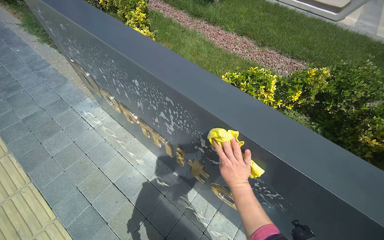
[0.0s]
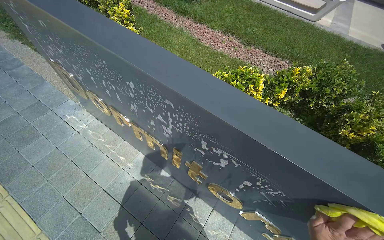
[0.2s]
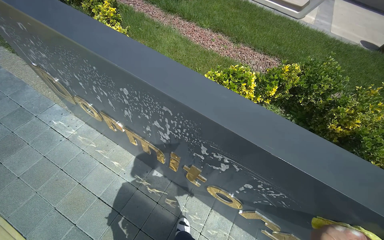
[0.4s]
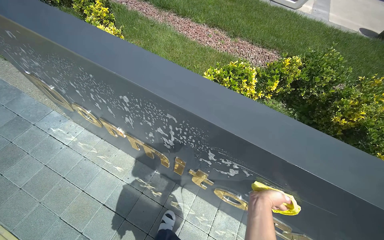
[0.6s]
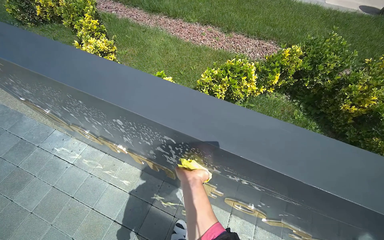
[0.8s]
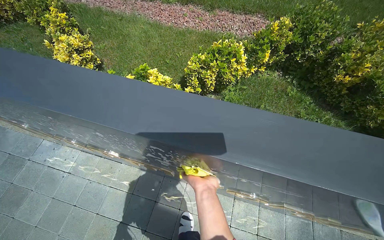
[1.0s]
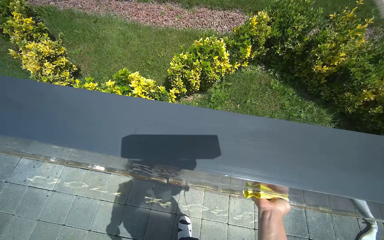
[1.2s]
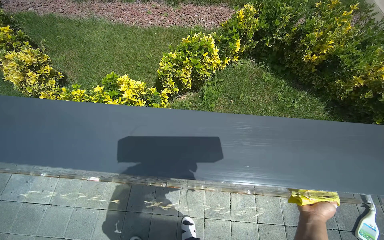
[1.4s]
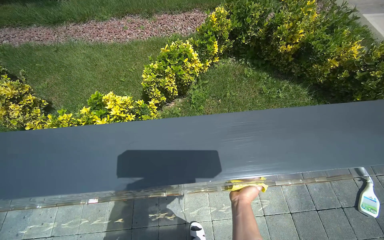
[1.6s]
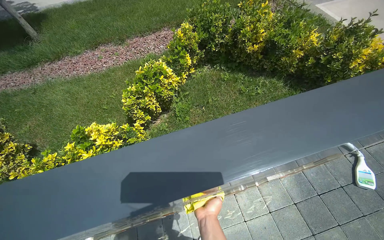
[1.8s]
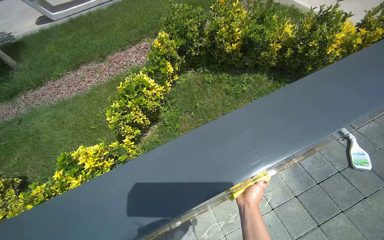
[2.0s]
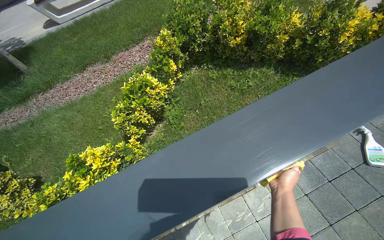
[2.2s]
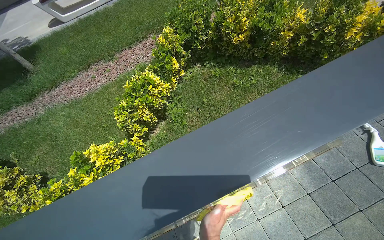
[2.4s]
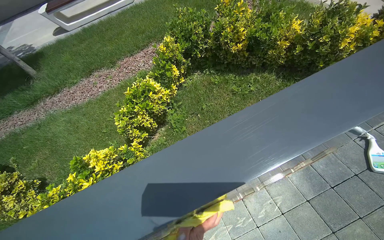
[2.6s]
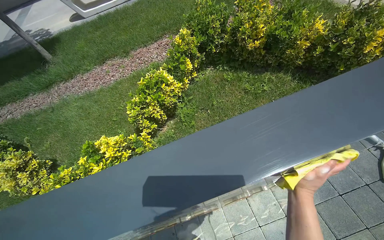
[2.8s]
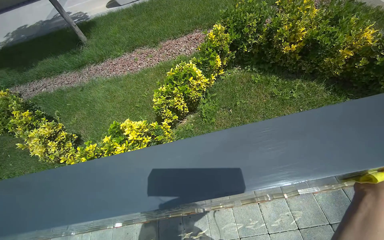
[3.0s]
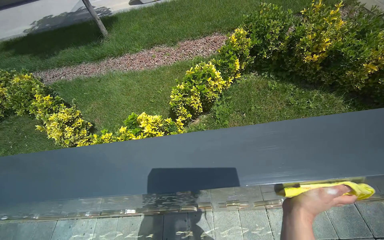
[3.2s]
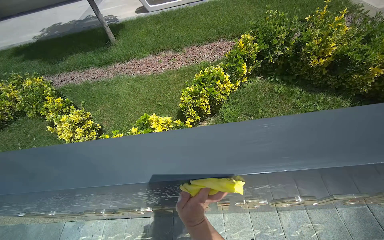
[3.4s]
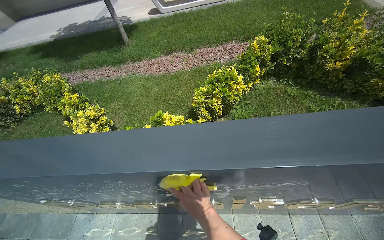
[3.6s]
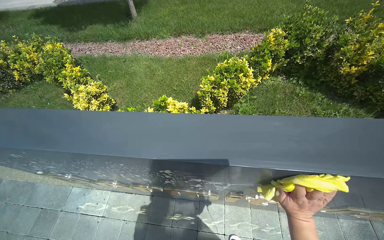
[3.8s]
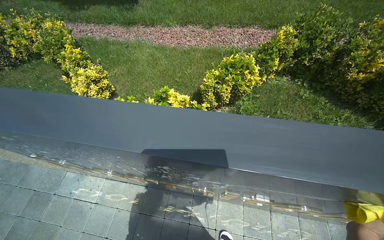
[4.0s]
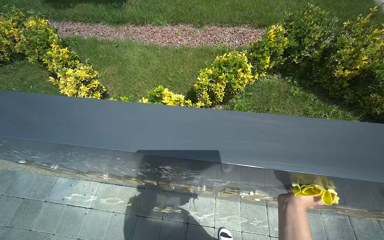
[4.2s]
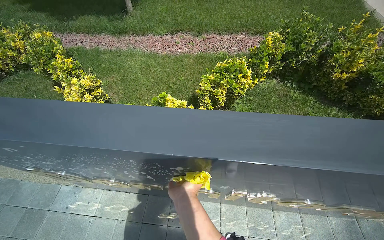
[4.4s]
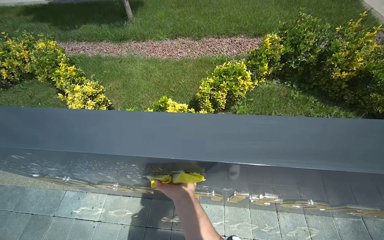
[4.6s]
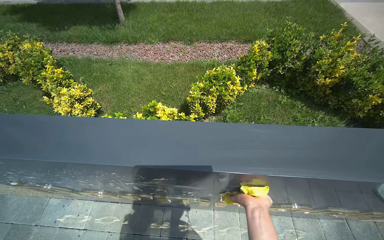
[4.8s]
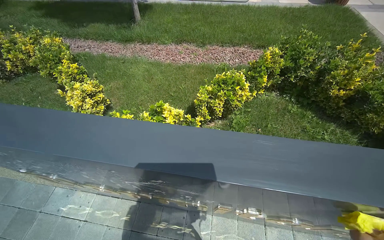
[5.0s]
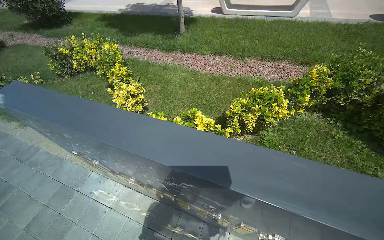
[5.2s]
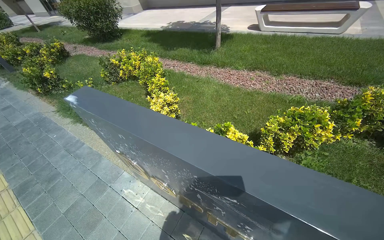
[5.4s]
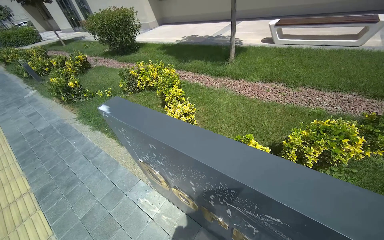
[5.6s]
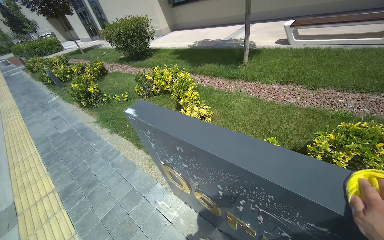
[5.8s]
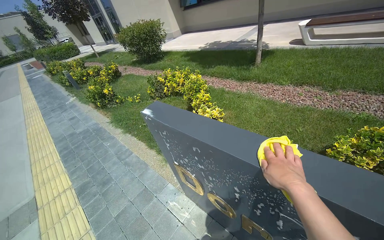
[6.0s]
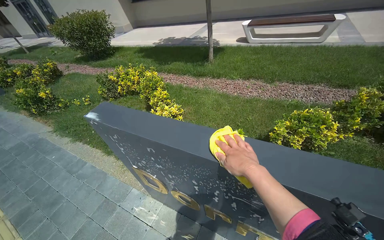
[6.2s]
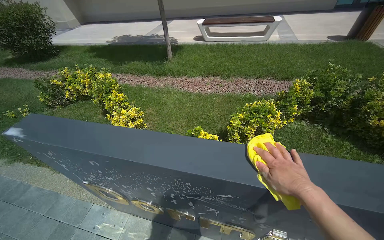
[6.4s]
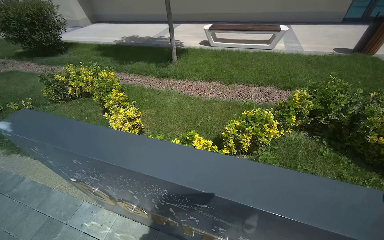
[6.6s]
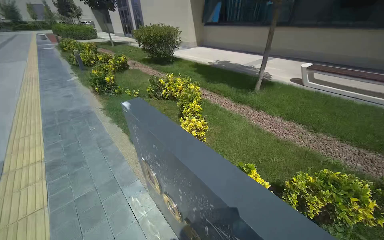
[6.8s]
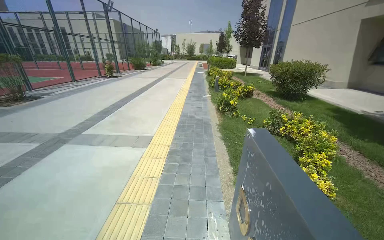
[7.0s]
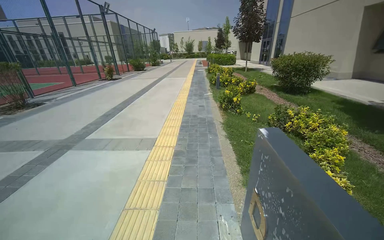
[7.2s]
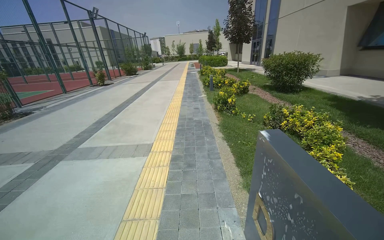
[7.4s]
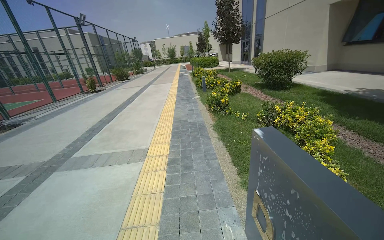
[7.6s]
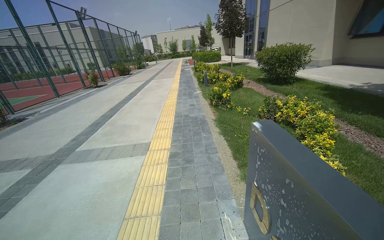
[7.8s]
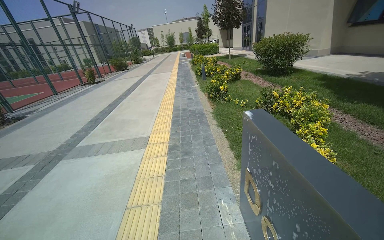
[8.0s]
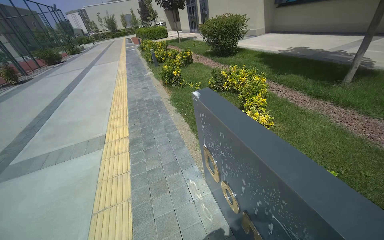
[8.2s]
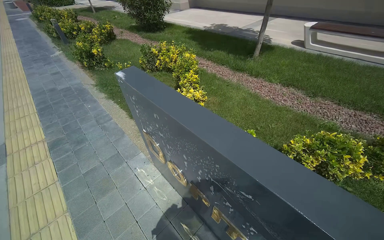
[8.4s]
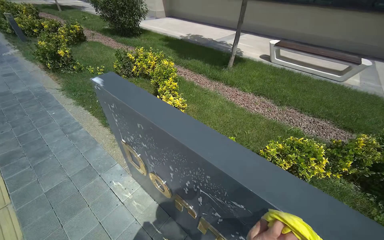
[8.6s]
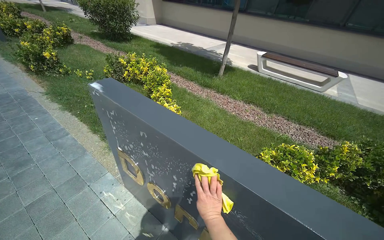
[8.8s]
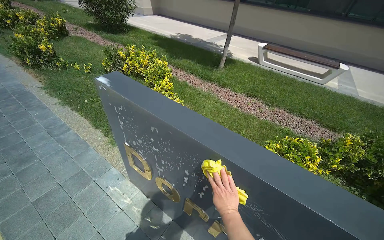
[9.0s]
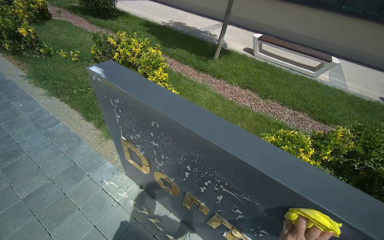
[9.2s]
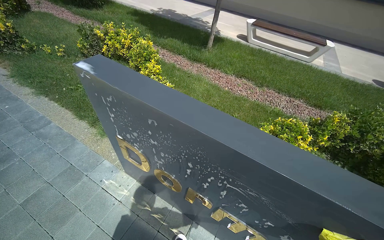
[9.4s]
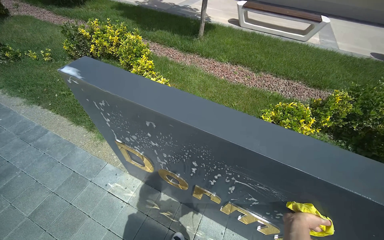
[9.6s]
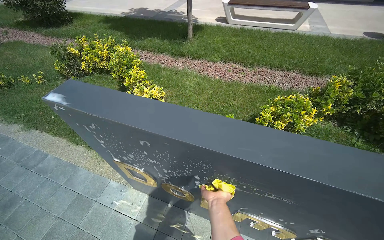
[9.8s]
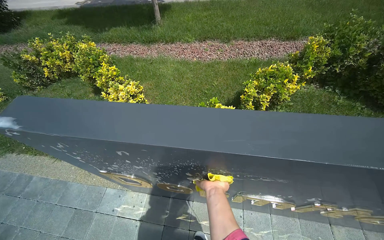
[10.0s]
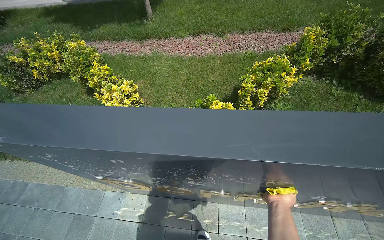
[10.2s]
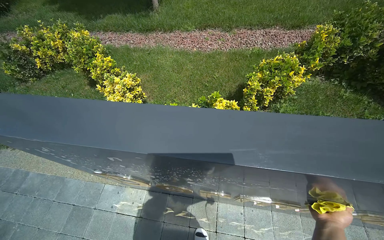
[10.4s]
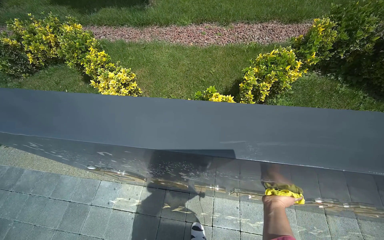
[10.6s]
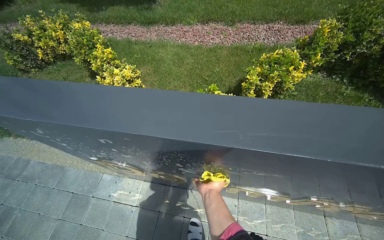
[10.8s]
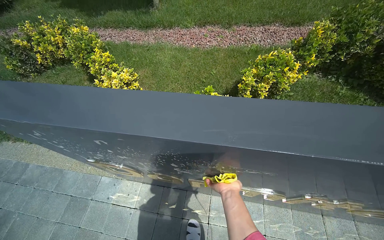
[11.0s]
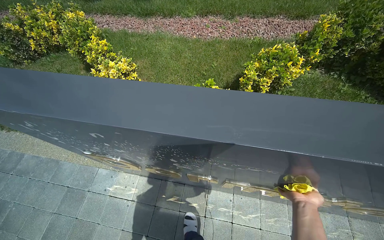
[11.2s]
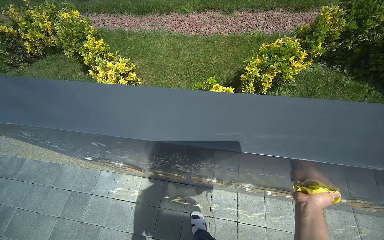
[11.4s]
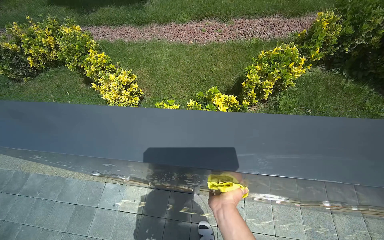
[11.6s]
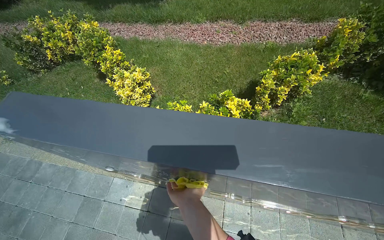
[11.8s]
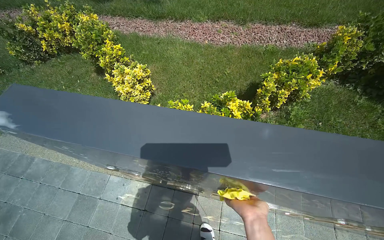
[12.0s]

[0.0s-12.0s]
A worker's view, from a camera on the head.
Job: wiping surfaces.
The whole recording: Cleaning dormitory sign. The worker cleans the golden letters and top surface of the dormitory sign with a cloth and spray.
0.0s to 1.6s: The head turns to the right by about 45 degrees.
1.6s to 3.0s: The right hand heads to the right, covering roughly 25 cm.
3.0s to 4.4s: The right hand swings left and right, about 40 cm each way, with 2 reversals.
4.4s to 6.0s: The head turns to the left by approximately 35 degrees. The wearer looks about 15 degrees further upward.
7.6s to 9.0s: The wearer looks some 55 degrees further to the right. The view tips downward by roughly 15 degrees.
9.0s to 10.4s: The view tips downward by roughly 15 degrees. The scene turns approximately 25 degrees counterclockwise in the picture.
10.4s to 12.0s: The right hand swings left and right, about 40 cm each way, with 3 reversals.

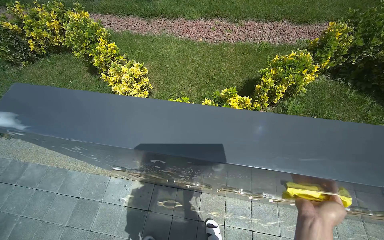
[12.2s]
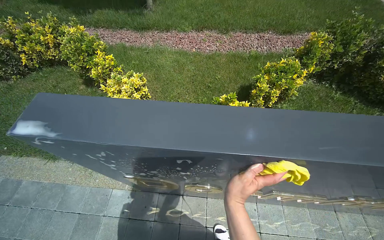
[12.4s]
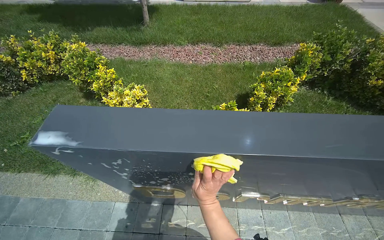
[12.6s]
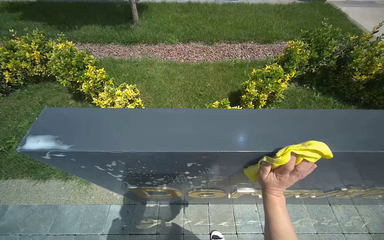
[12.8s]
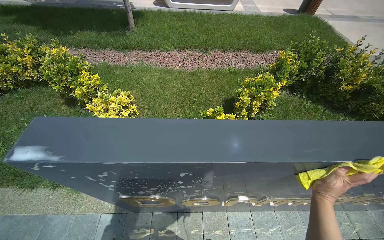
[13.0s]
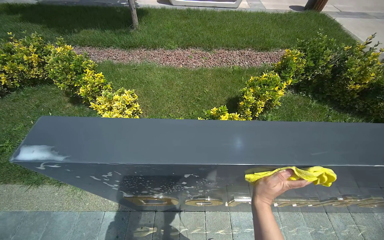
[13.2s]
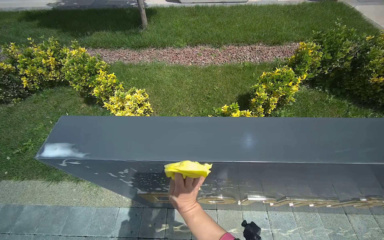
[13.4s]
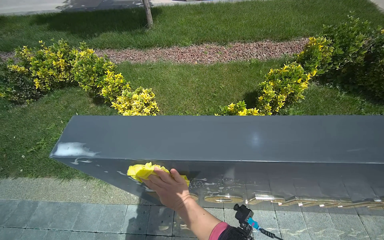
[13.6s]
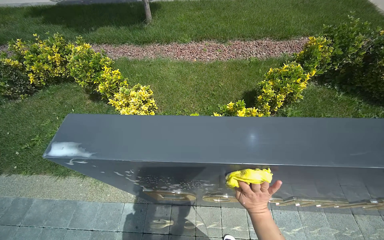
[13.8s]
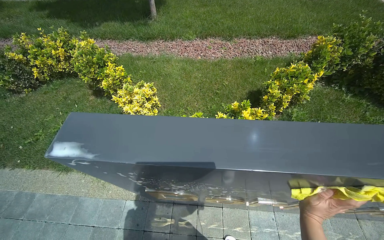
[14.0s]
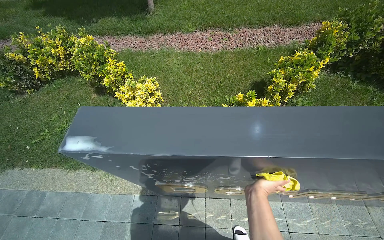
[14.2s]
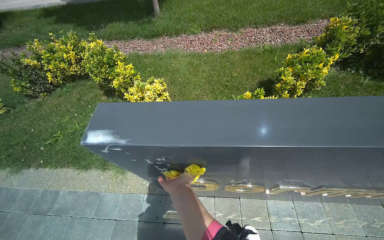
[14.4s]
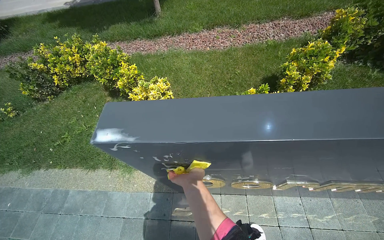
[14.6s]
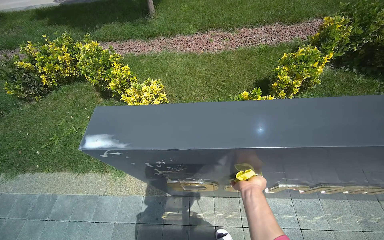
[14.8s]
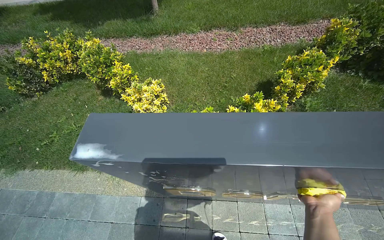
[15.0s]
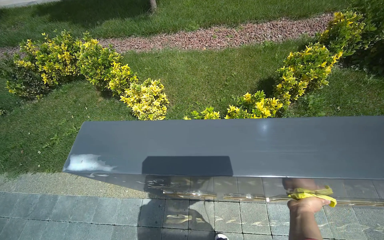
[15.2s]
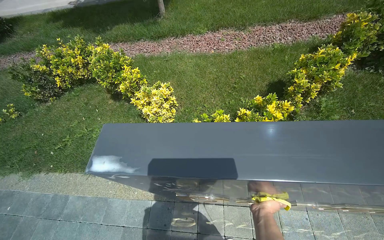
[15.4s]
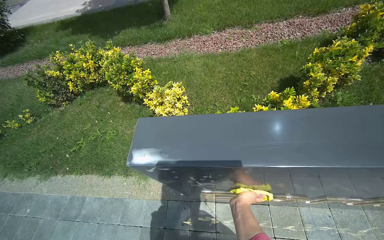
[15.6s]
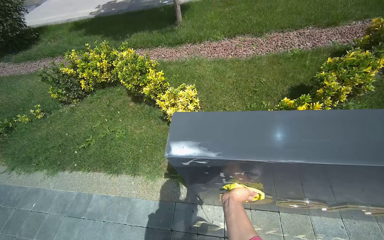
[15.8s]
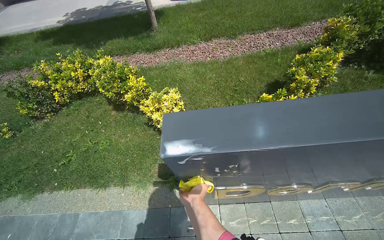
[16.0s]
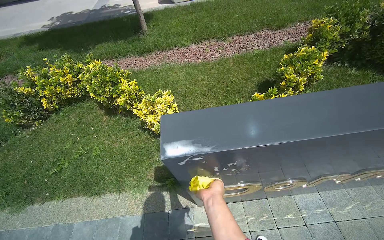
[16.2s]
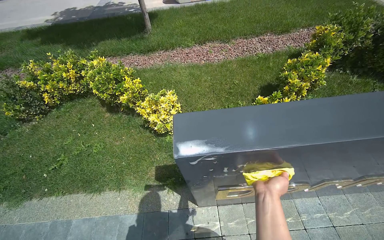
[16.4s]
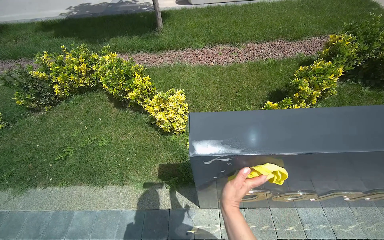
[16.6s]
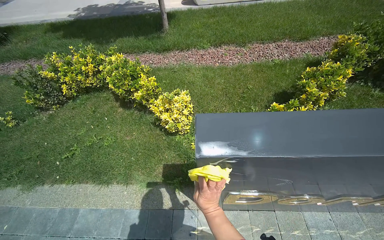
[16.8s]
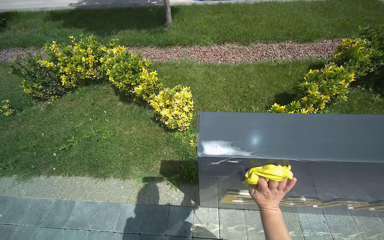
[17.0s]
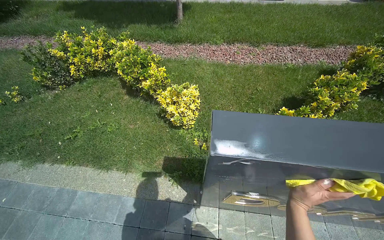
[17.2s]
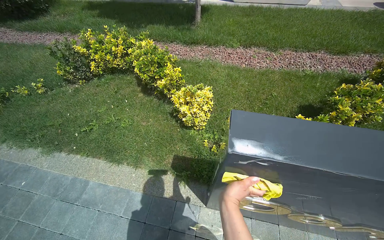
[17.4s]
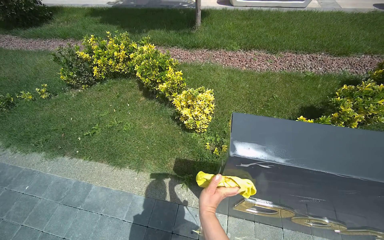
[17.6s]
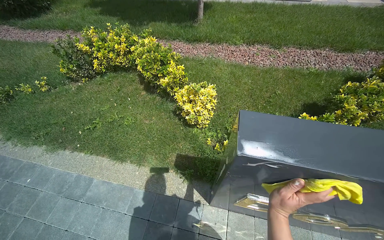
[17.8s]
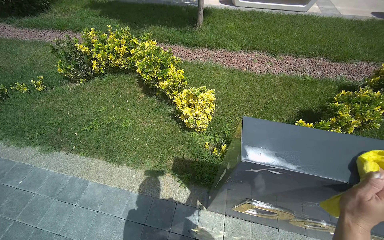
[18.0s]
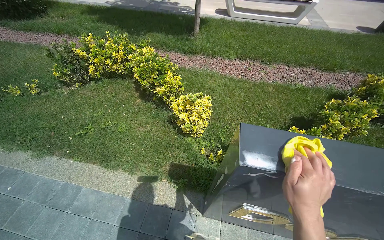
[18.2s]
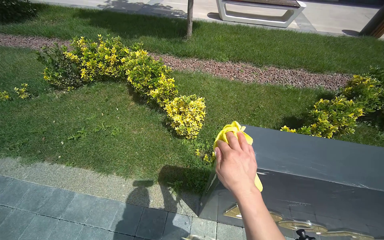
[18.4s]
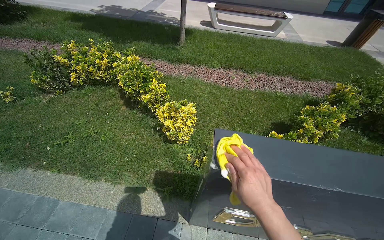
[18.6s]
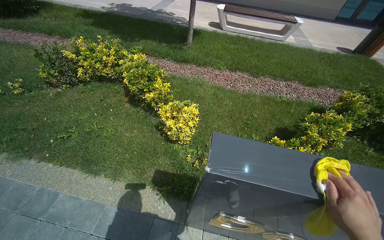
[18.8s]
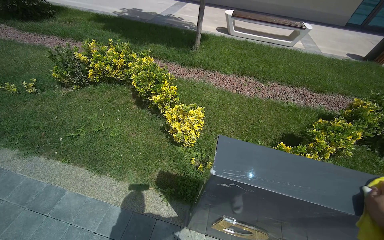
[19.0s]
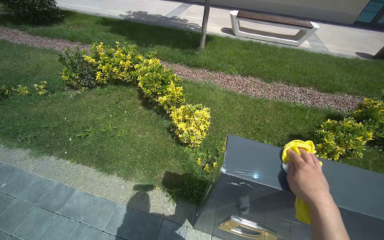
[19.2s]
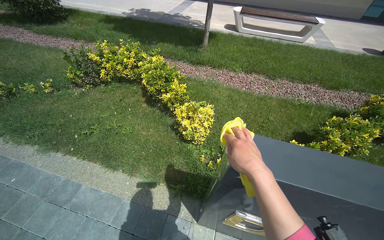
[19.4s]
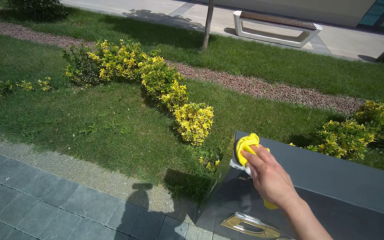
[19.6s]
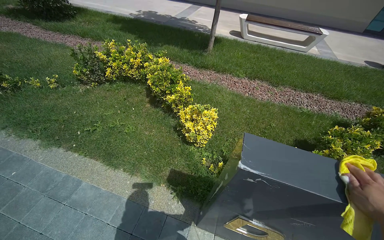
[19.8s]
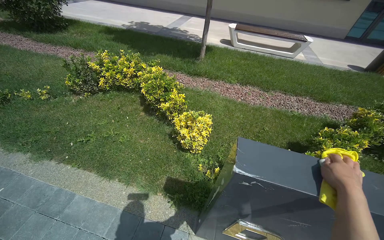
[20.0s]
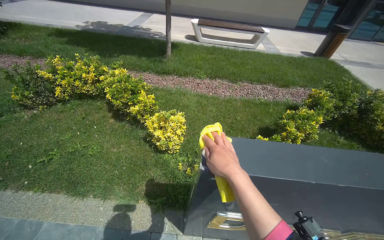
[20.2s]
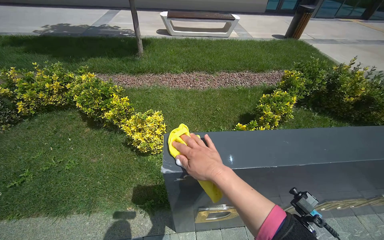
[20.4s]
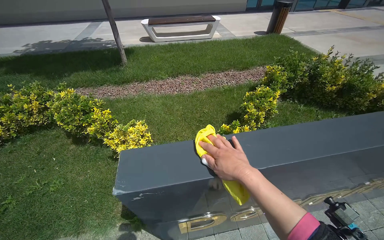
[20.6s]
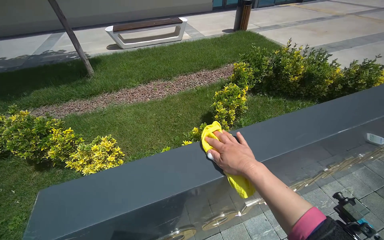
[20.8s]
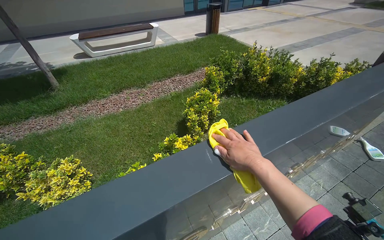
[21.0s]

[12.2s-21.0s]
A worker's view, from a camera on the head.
Job: wiping surfaces.
The whole recording: Cleaning dormitory sign. The worker cleans the golden letters and top surface of the dormitory sign with a cloth and spray.
12.2s to 13.6s: The right hand swings left and right, roughly 35 cm each way, with 2 reversals.
13.6s to 15.2s: The right hand moves left and right over some 40 cm, changing direction 2 times.
15.2s to 16.6s: The right hand goes left and right, roughly 30 cm each way, reversing 2 times.
16.6s to 18.0s: The right hand moves left and right over approximately 30 cm, changing direction 2 times.
18.0s to 19.6s: The right hand moves left and right over about 35 cm, changing direction 2 times.
19.6s to 21.0s: The head travels roughly 60 cm. The head turns to the right by some 45 degrees.
